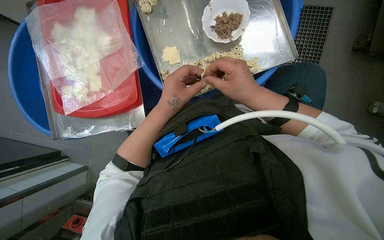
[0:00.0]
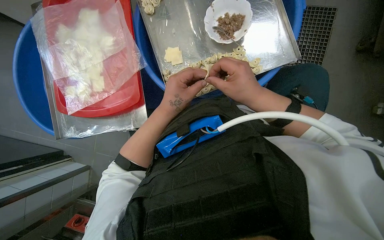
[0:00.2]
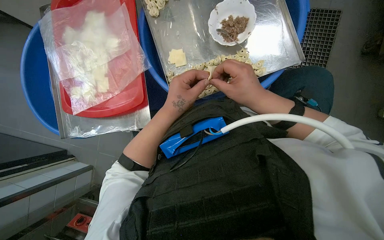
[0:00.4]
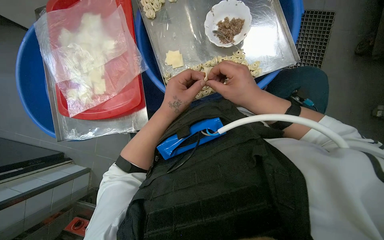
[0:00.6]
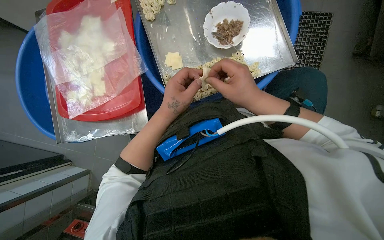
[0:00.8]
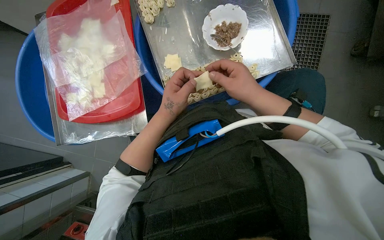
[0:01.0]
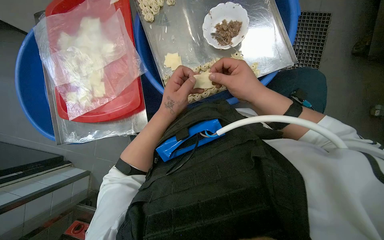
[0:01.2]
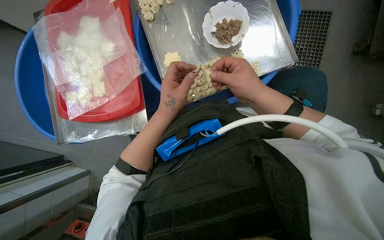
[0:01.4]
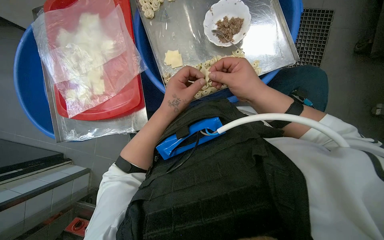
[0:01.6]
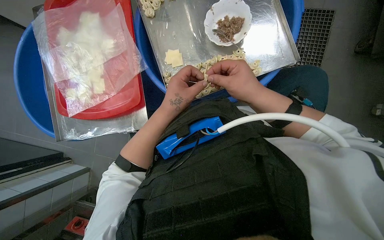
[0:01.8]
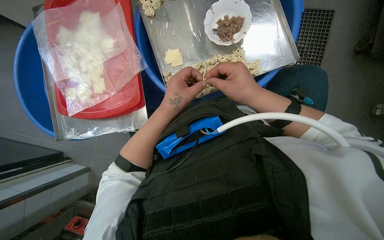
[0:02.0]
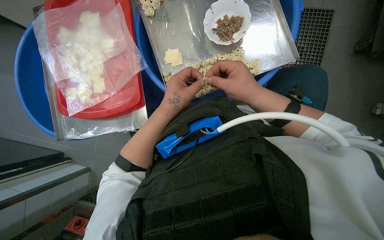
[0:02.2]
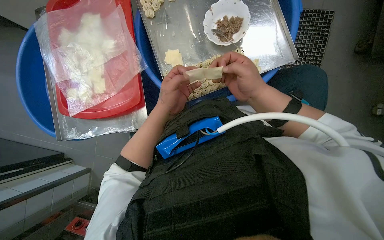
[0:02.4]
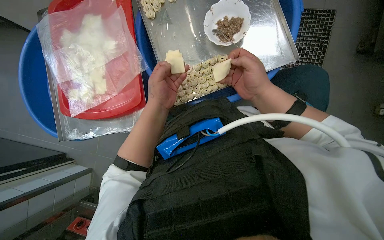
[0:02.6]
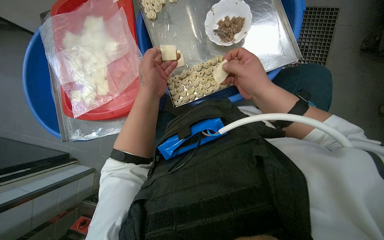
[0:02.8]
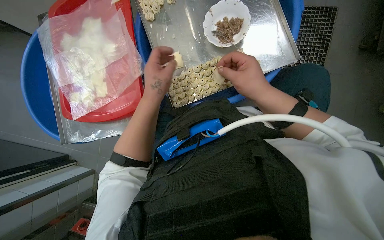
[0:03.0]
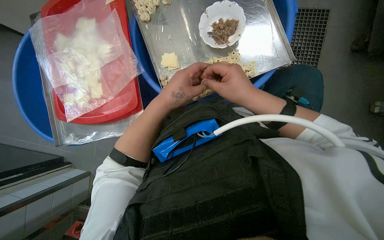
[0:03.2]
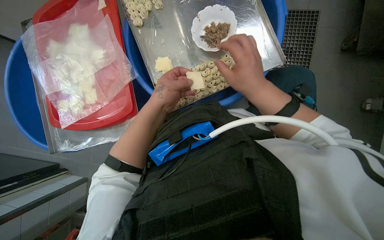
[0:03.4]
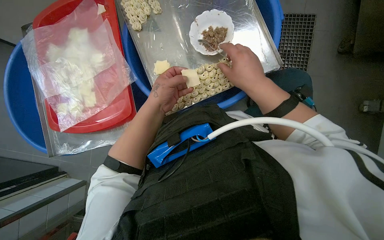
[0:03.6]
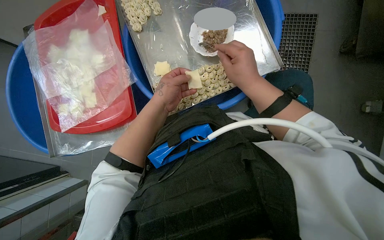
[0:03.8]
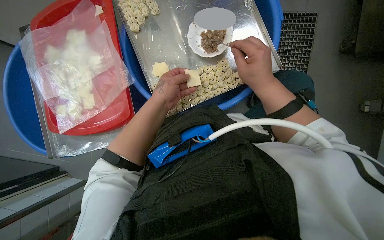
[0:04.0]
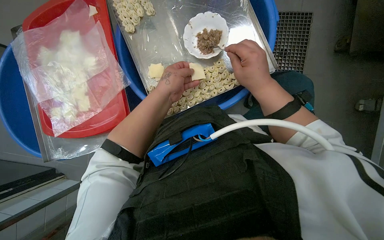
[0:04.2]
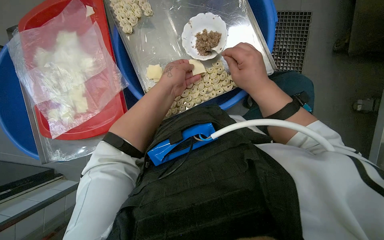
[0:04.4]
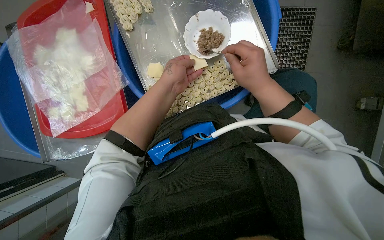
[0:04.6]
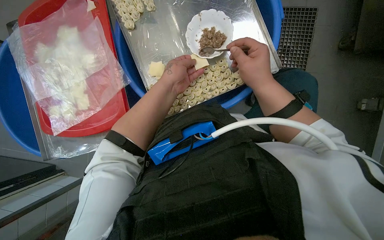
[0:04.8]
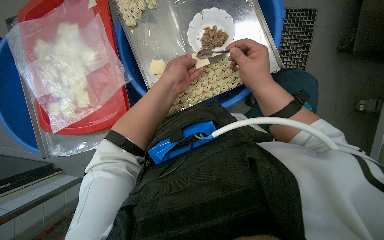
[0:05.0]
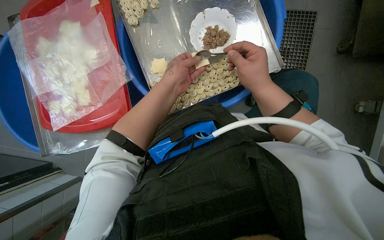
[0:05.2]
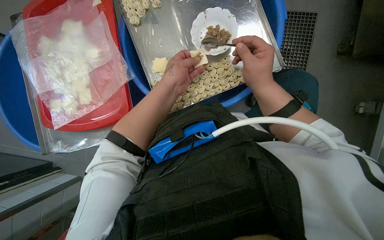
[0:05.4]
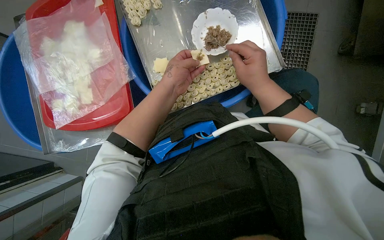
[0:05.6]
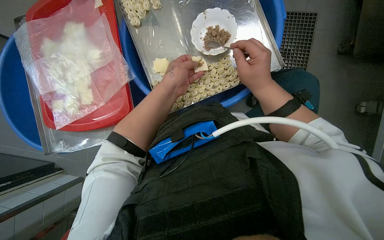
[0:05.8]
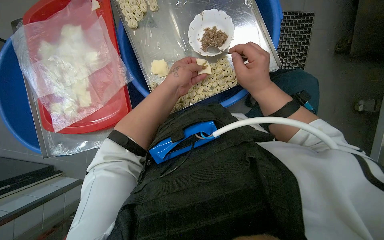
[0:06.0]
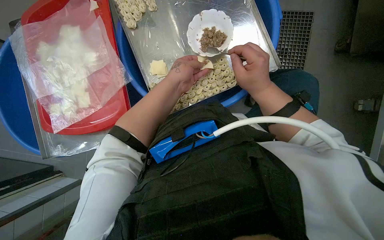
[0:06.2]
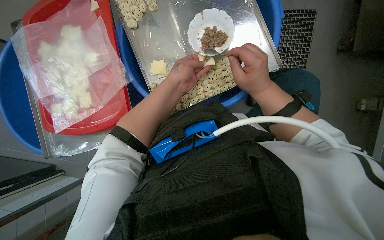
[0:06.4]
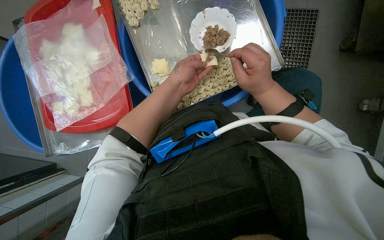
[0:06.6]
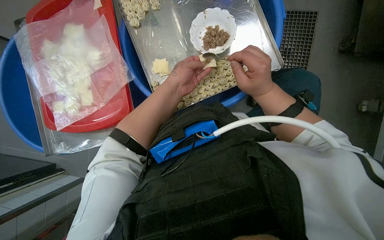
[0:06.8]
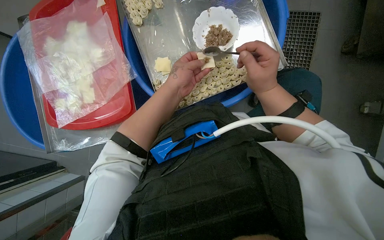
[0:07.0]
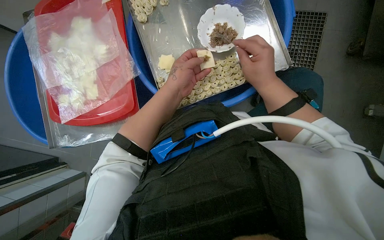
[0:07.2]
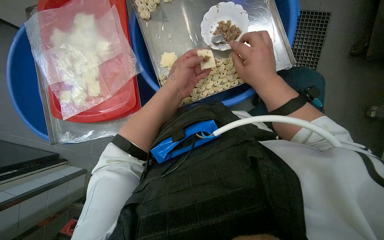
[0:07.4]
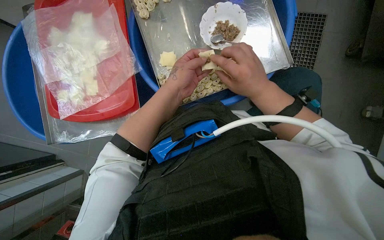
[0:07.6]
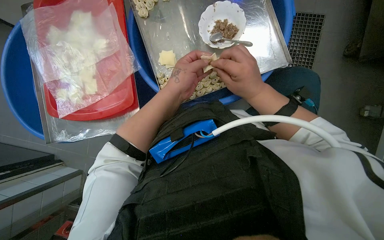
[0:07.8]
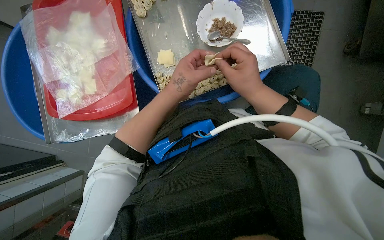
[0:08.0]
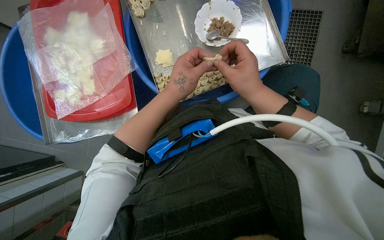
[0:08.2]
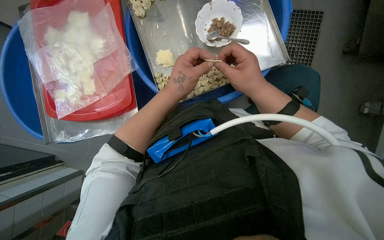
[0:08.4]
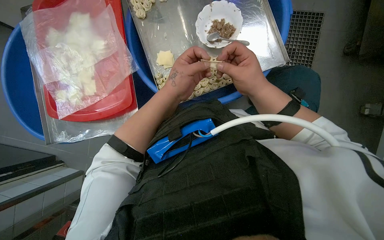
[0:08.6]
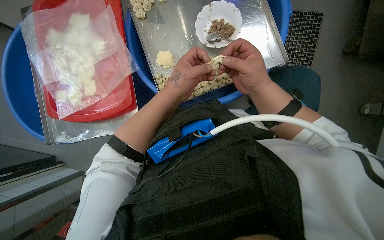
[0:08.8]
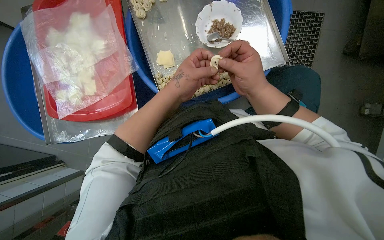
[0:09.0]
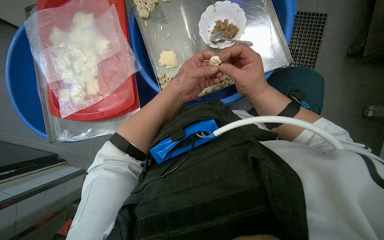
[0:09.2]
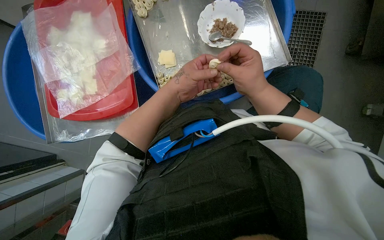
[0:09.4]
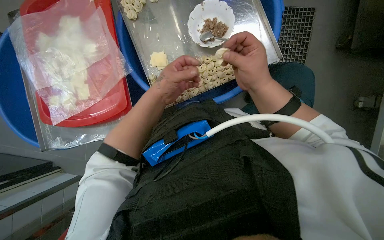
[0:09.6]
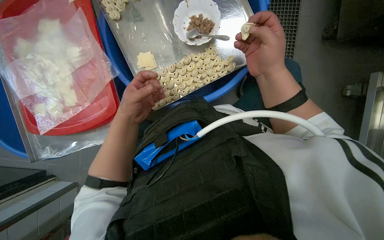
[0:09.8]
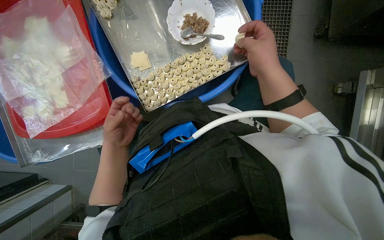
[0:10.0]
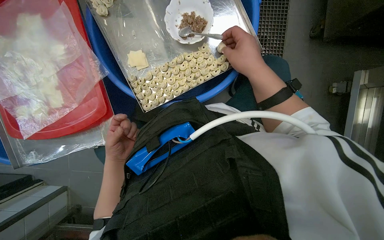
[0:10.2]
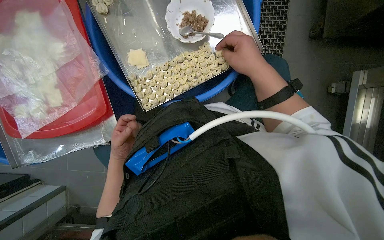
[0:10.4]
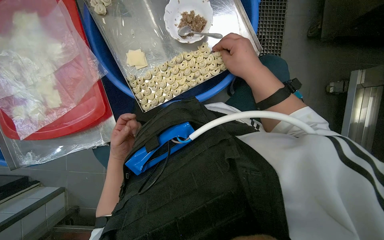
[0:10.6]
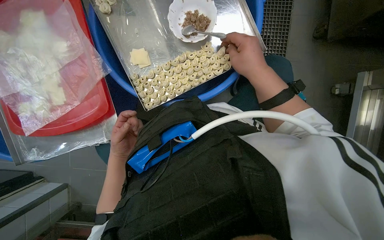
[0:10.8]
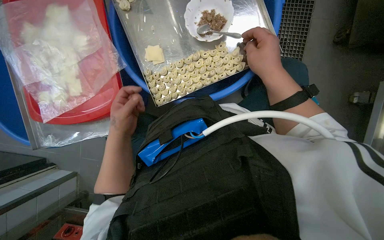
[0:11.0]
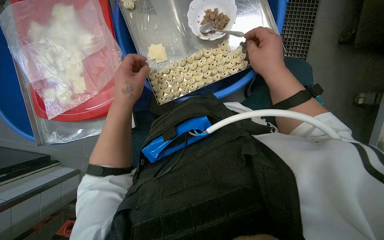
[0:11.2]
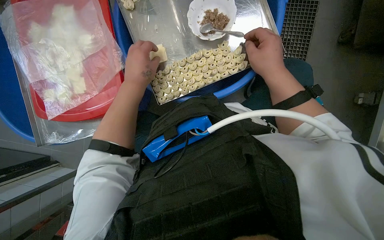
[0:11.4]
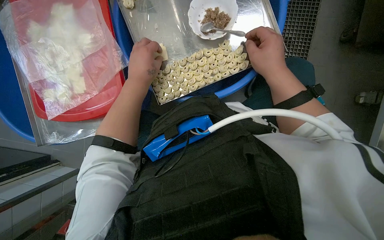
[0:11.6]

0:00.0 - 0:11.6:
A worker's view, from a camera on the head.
Job: preparing food.
The whole recording: Making dumplings with meat filling. The worker picks up dough, fills it with meat, folds it, and places the finished dumpling on a tray.
0:00.0 - 0:02.8: The hands work in one place, with small movements.
0:04.4 - 0:08.8: The hands are busy where they are.
0:08.8 - 0:10.2: The left hand is displaced down the picture, to the left and farther from the camera by about 25 cm.
0:10.2 - 0:11.6: The left hand travels up the picture by roughly 20 cm.

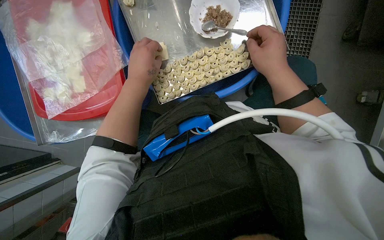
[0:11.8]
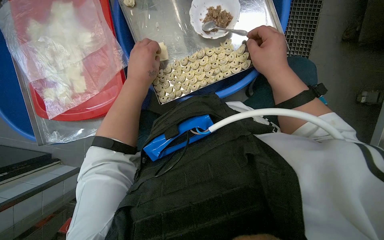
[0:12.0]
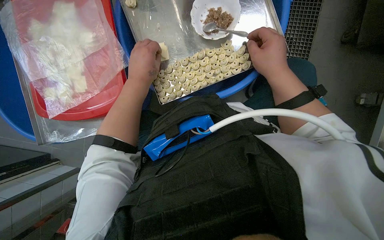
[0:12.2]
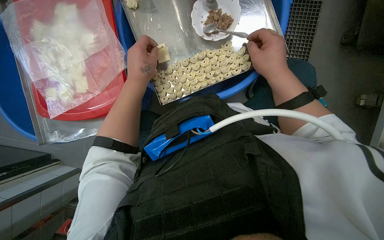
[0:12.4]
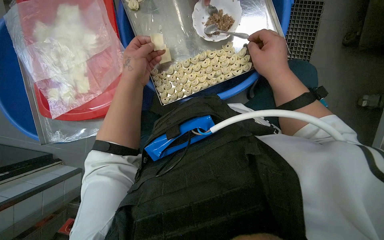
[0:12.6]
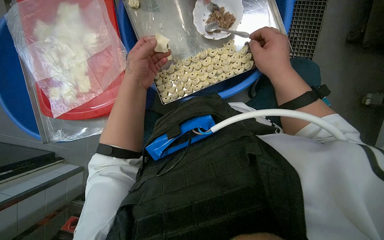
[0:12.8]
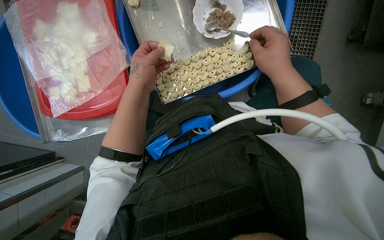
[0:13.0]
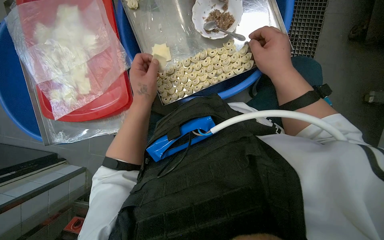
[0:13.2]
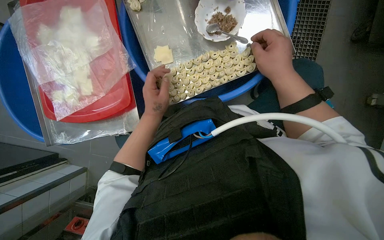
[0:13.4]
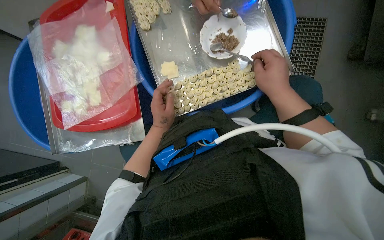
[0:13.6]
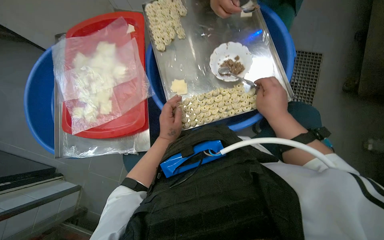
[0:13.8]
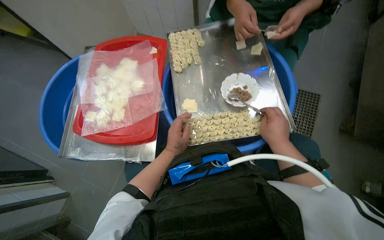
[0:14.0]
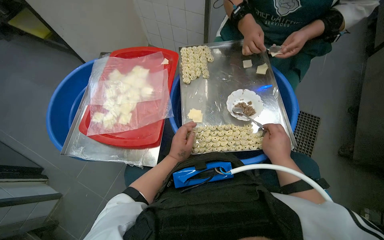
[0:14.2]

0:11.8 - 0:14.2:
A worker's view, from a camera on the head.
Job: preparing food.
The whole recording: Making dumplings with meat filling. The worker picks up dough, fills it with meat, folds it, and places the finished dumpling on a tray.
0:11.8 - 0:13.0: The hands stay close to where they were, moving slightly.
0:13.0 - 0:14.2: The view tilts some 25 degrees upward.

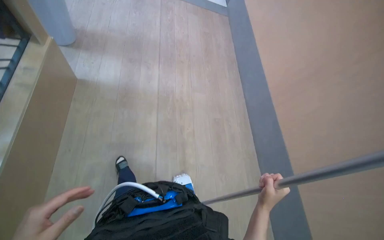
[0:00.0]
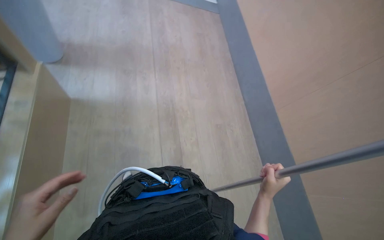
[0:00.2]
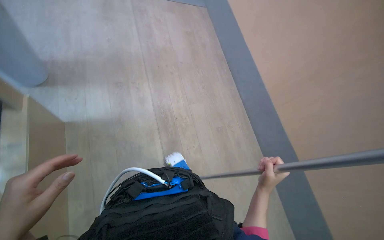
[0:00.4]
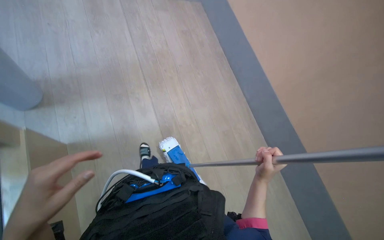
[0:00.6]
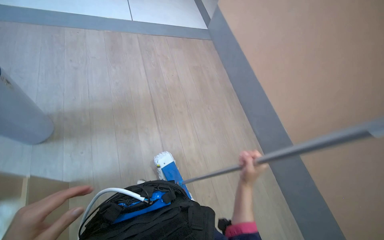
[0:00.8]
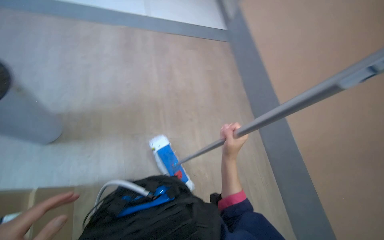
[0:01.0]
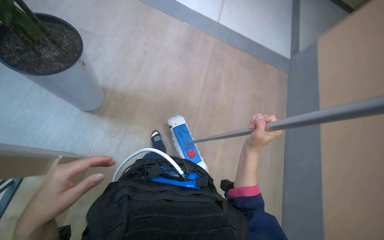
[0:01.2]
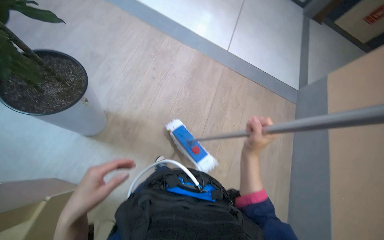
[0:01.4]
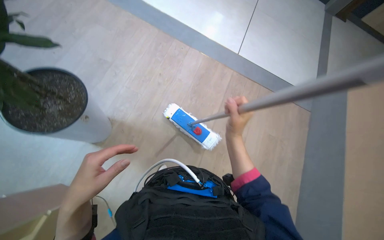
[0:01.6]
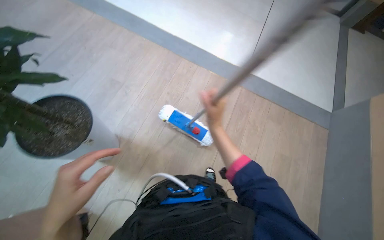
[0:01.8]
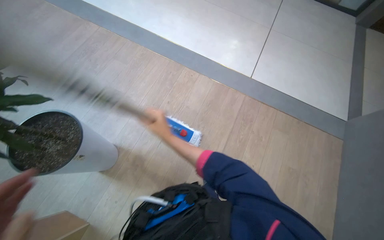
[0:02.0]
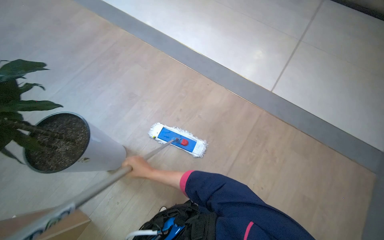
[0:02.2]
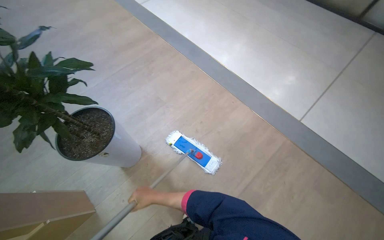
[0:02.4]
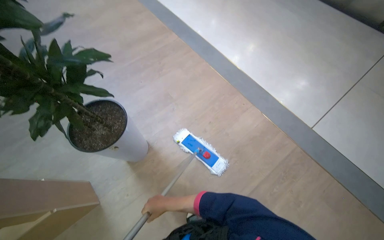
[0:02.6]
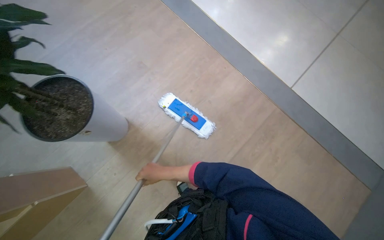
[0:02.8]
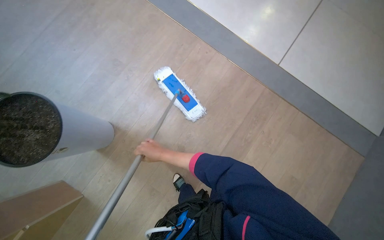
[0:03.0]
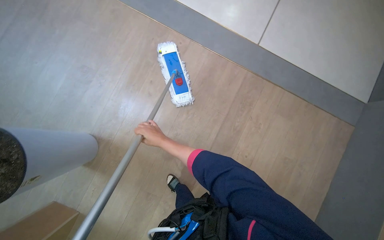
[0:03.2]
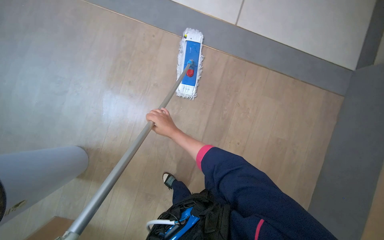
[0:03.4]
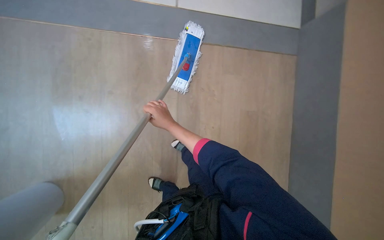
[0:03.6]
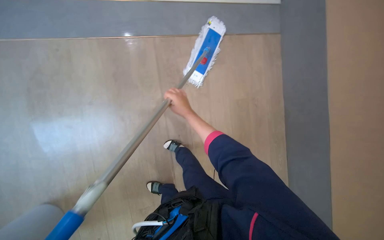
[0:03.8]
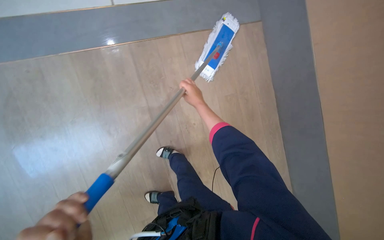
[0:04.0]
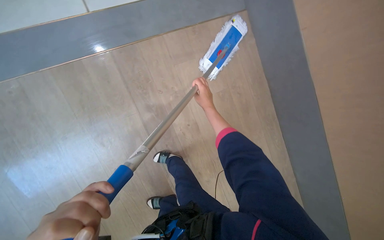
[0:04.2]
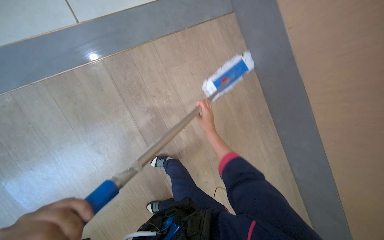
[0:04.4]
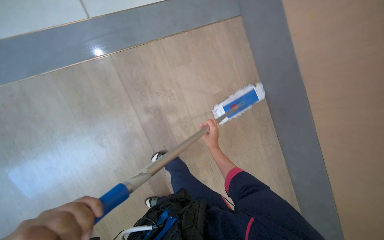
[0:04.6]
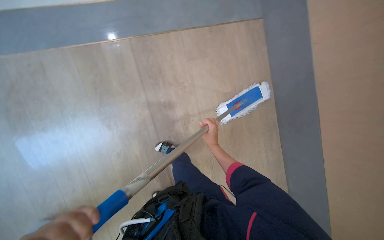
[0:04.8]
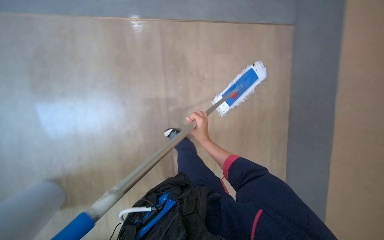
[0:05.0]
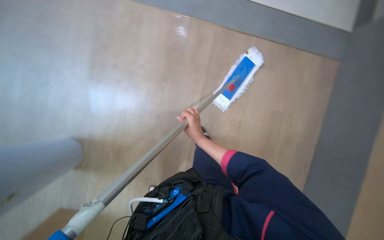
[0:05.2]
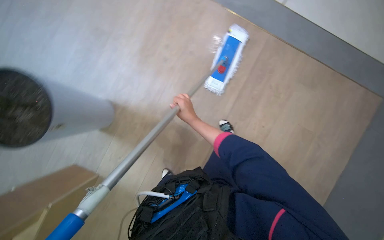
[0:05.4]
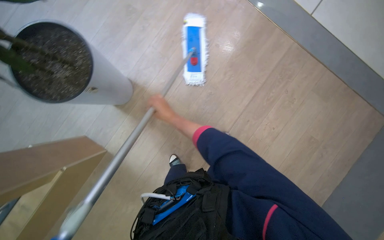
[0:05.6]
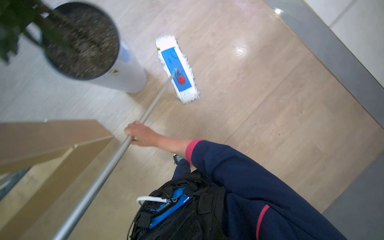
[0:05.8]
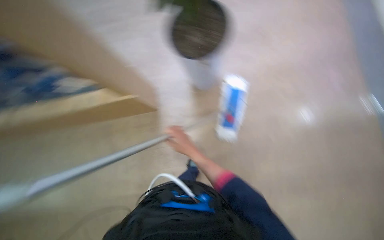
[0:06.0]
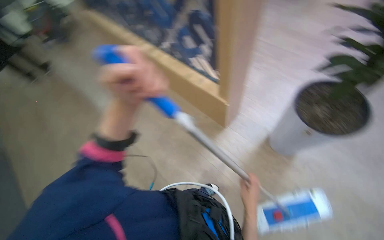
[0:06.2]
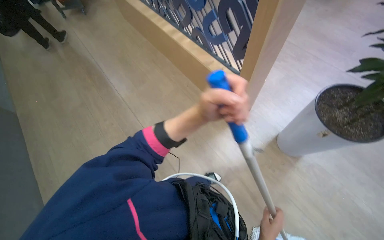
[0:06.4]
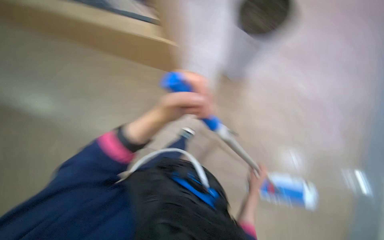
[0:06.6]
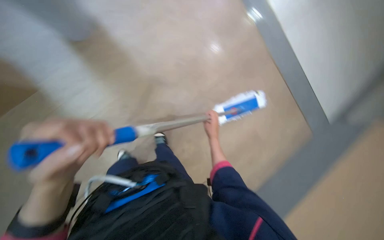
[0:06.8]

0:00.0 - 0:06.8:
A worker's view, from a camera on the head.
Job: mopping floor.
The whole recording: Mopping building floor. The worker mops the floor in the building hallway.
0:00.0 - 0:01.4: The camera is carried roughly 80 cm.
0:01.4 - 0:02.8: The camera travels roughly 50 cm. The wearer looks about 25 degrees further to the left.
0:02.8 - 0:04.0: The wearer moves approximately 60 cm. The head turns to the right by some 60 degrees. The view tilts about 20 degrees downward.
0:04.0 - 0:05.4: The right hand moves down the picture and nearer to the camera, approximately 25 cm.
0:05.4 - 0:06.8: The scene rotates clockwise by some 45 degrees.
